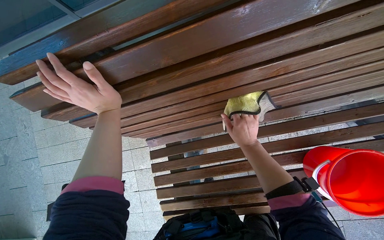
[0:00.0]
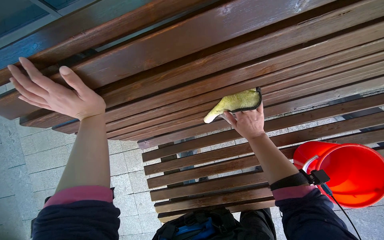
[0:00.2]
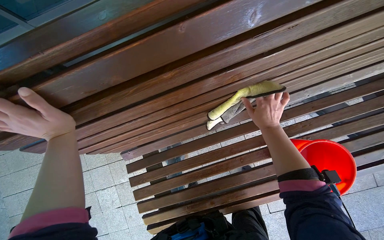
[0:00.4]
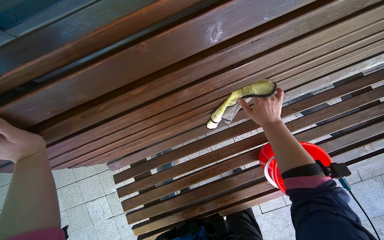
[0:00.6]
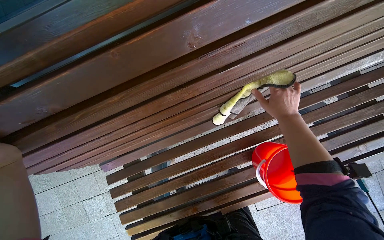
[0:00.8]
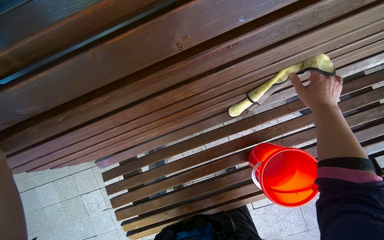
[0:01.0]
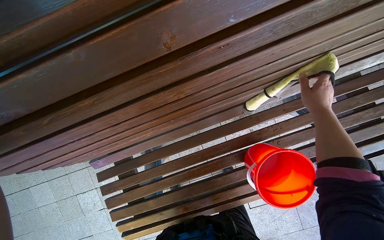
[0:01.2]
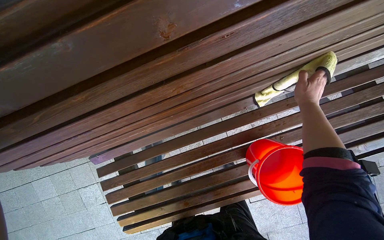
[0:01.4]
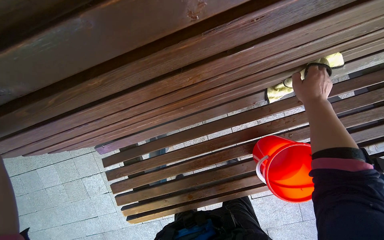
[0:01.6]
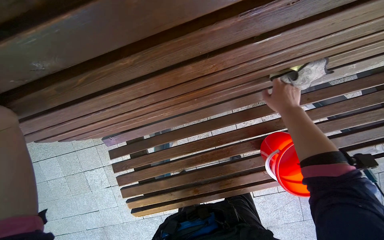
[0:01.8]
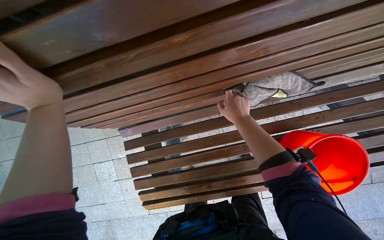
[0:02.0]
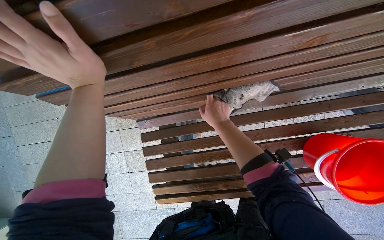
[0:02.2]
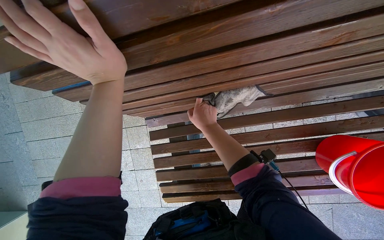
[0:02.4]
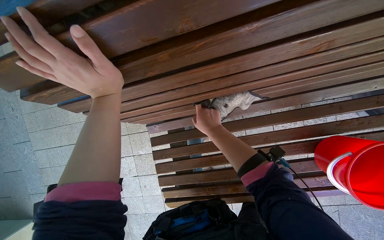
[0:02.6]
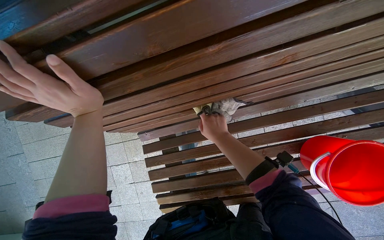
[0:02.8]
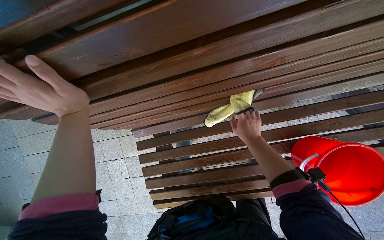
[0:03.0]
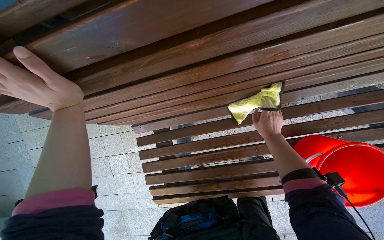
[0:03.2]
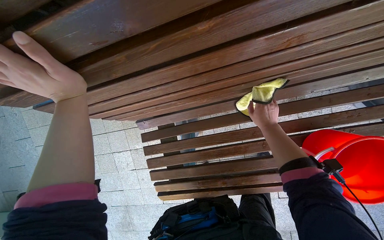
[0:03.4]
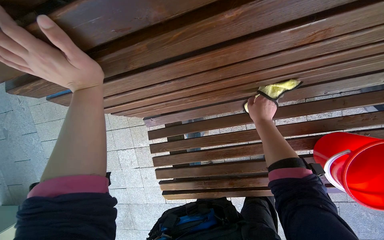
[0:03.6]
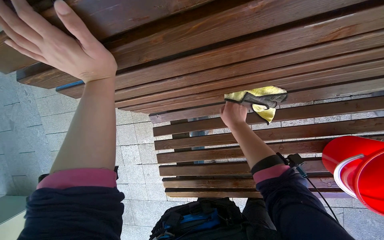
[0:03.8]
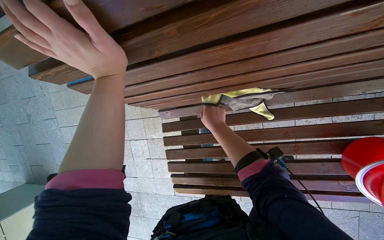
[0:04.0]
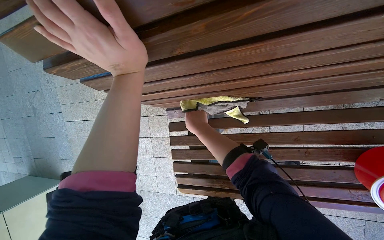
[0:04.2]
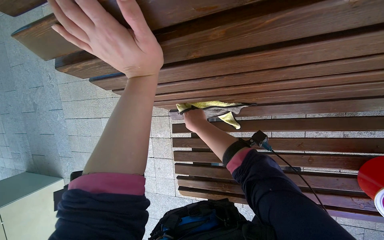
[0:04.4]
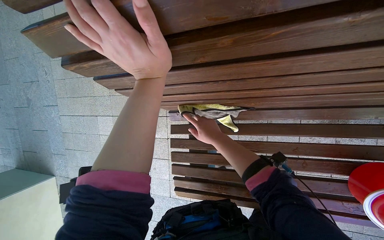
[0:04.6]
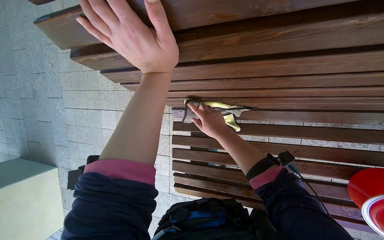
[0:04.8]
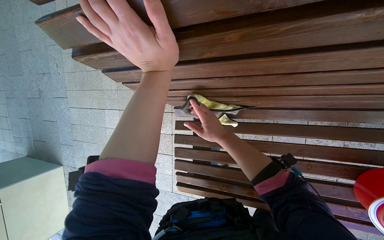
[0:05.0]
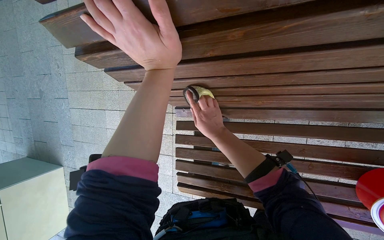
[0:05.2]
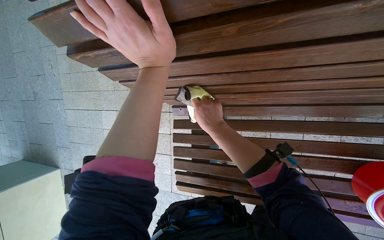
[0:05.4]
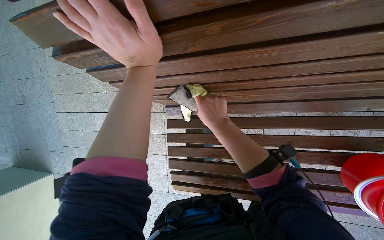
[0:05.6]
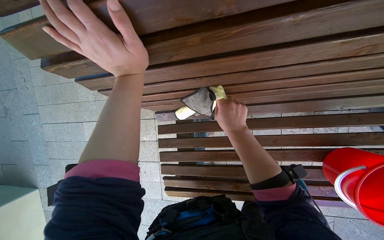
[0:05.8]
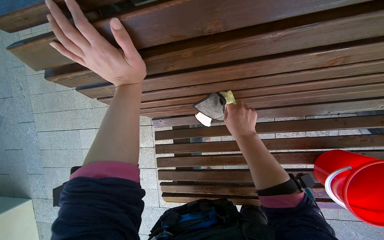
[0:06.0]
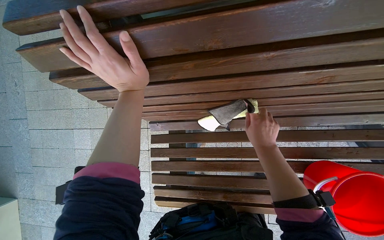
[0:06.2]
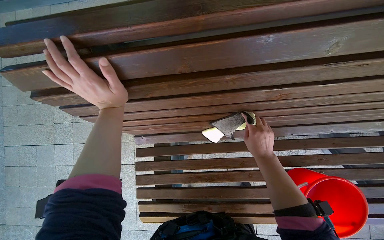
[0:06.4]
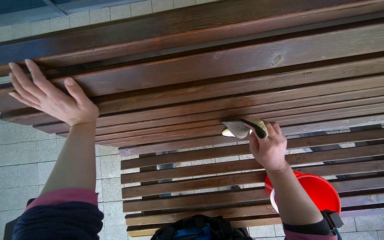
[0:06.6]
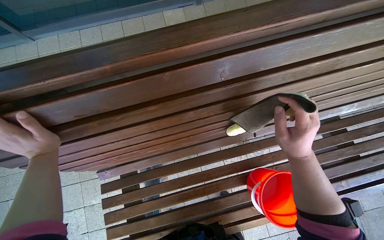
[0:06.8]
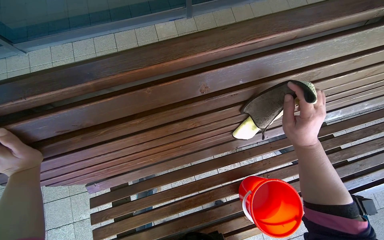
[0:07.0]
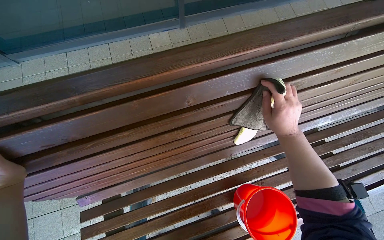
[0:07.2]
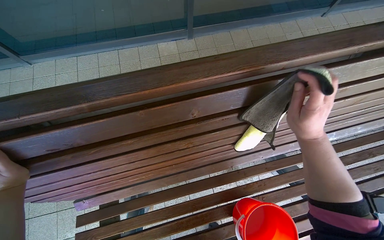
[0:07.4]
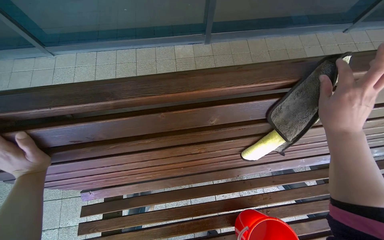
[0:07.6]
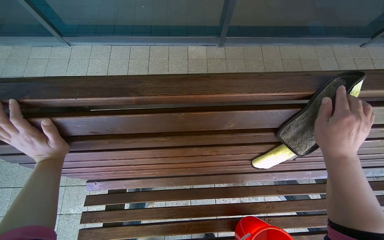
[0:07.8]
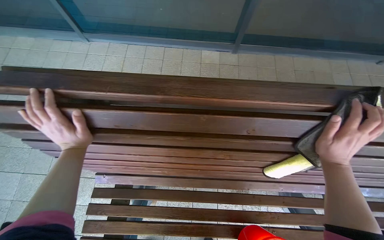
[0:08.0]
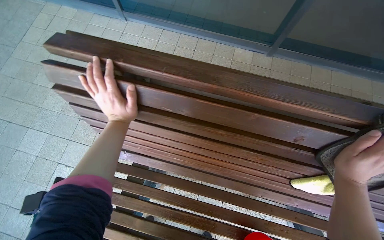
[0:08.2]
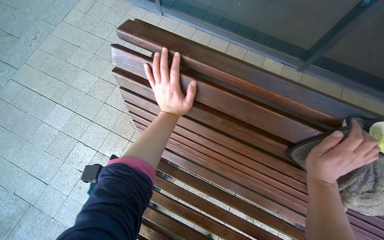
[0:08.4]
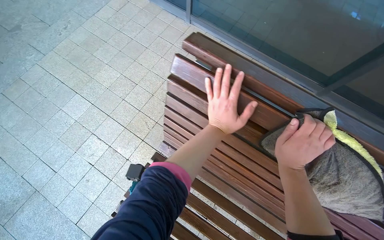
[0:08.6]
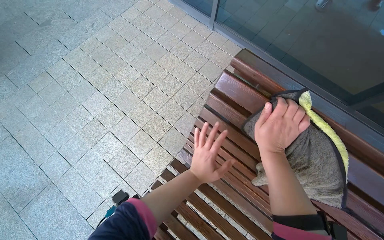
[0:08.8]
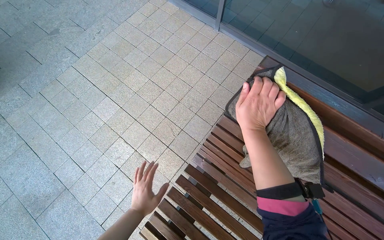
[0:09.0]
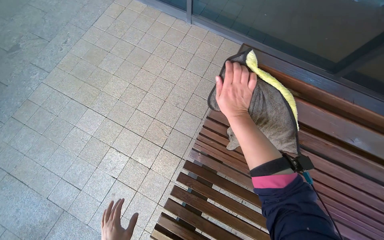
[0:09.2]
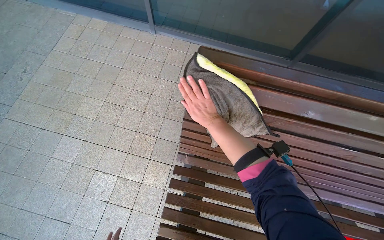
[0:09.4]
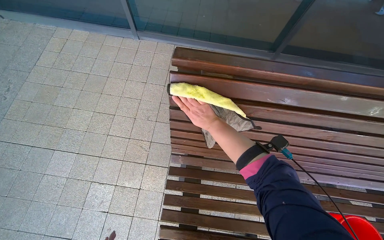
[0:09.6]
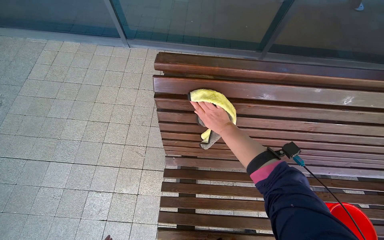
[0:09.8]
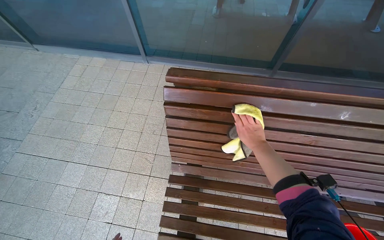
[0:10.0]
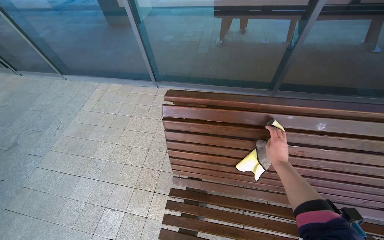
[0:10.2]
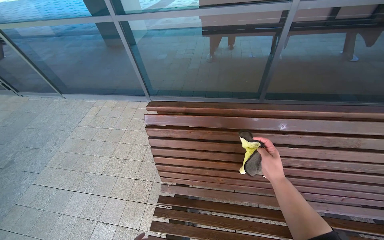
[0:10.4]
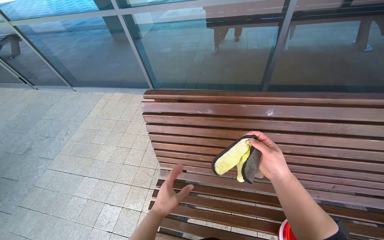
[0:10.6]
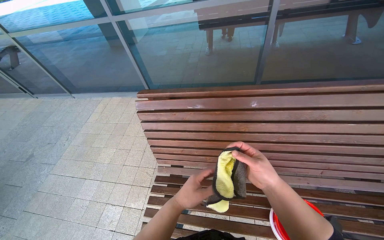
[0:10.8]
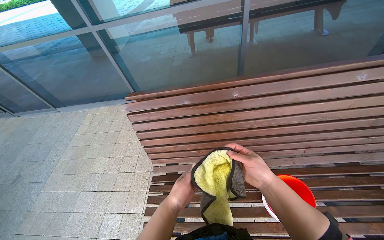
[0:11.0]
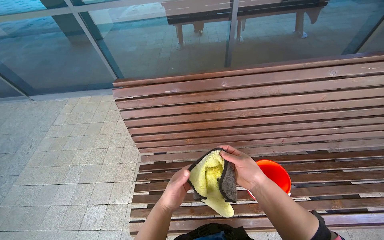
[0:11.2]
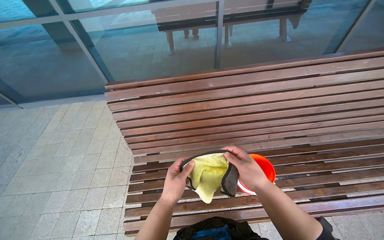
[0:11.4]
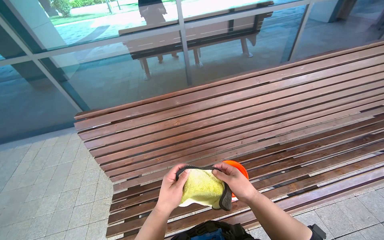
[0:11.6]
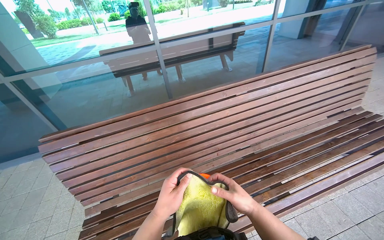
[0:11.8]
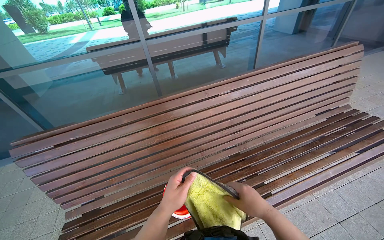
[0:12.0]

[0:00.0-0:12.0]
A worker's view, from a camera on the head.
Job: wiping surfaces.
The whole recording: Cleaning wooden bench. The worker cleans the wooden bench with a cloth and a bucket of water.
0:00.0 to 0:01.6: The right hand goes approximately 40 cm to the right and up the picture.
0:01.6 to 0:03.0: The right hand travels to the left by about 35 cm.
0:03.0 to 0:04.4: The right hand moves to the left, about 35 cm.
0:04.4 to 0:06.0: The right hand moves to the right, approximately 20 cm.
0:06.0 to 0:07.6: The wearer looks some 20 degrees further upward. The right hand shifts about 50 cm to the right and nearer to the camera.
0:07.6 to 0:09.0: The camera is carried approximately 60 cm. The wearer's head swings some 45 degrees to the left.
0:09.0 to 0:10.4: The wearer moves some 40 cm. The camera pitches upward, by some 20 degrees. The scene turns approximately 30 degrees counterclockwise in the picture.
0:10.4 to 0:12.0: The wearer moves some 70 cm. The head rotates approximately 25 degrees to the right.

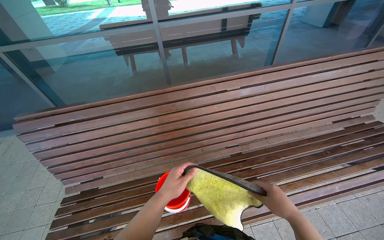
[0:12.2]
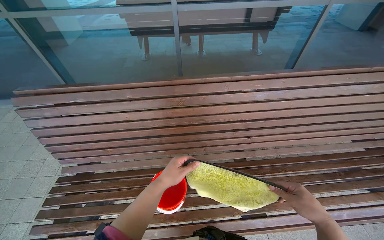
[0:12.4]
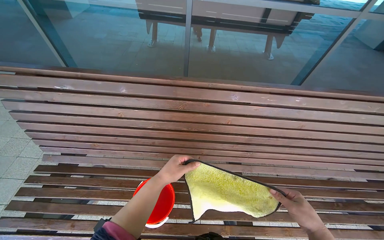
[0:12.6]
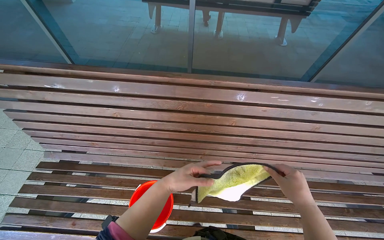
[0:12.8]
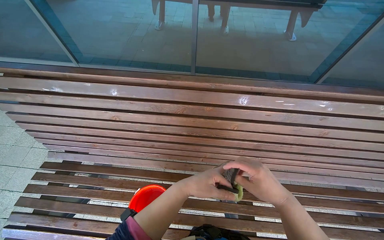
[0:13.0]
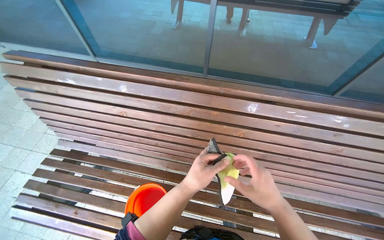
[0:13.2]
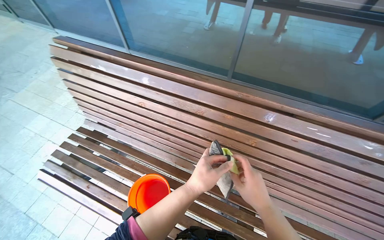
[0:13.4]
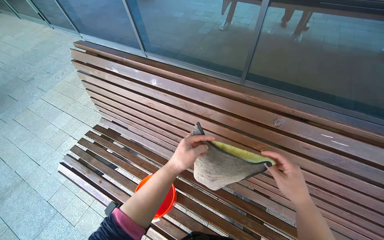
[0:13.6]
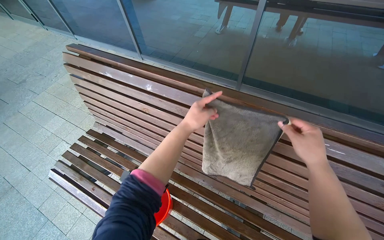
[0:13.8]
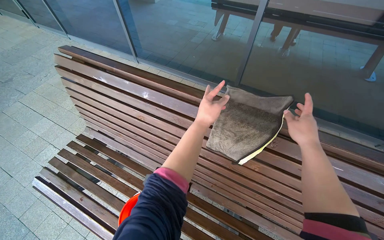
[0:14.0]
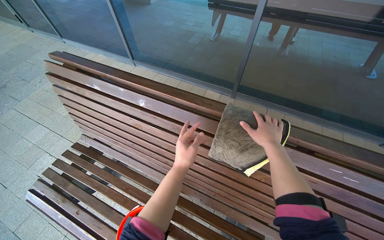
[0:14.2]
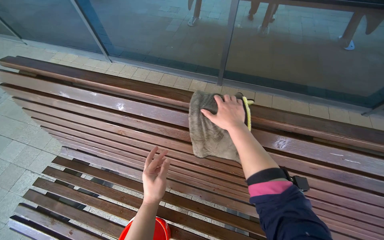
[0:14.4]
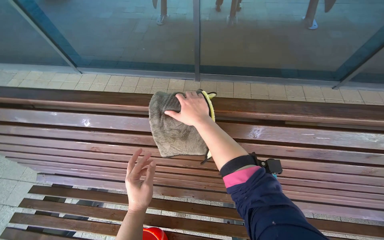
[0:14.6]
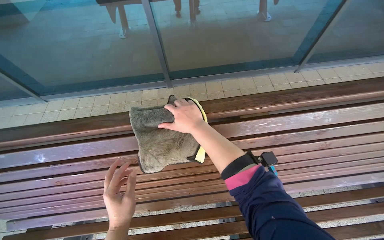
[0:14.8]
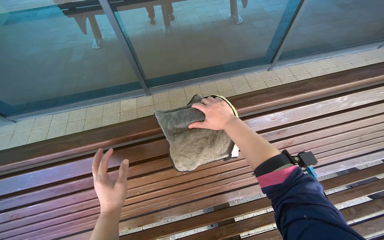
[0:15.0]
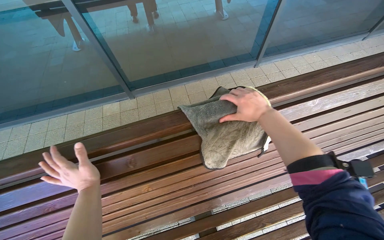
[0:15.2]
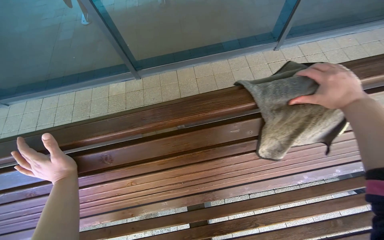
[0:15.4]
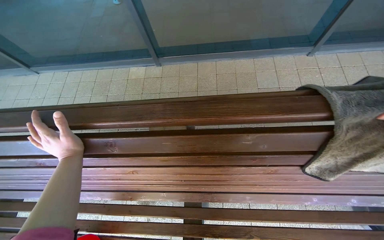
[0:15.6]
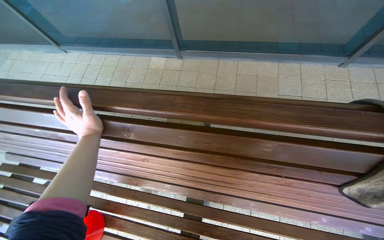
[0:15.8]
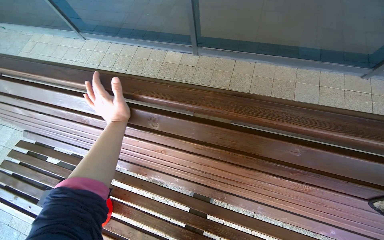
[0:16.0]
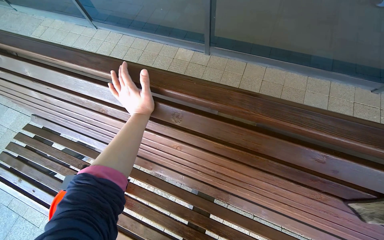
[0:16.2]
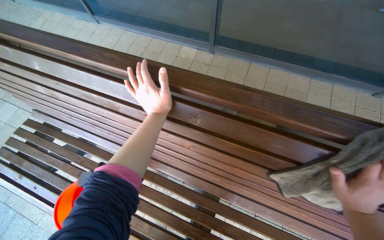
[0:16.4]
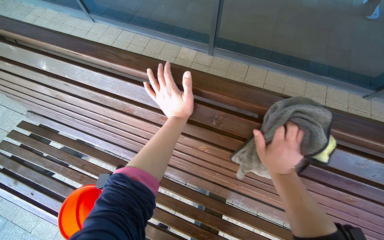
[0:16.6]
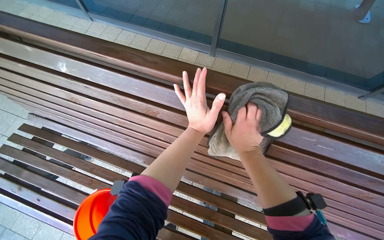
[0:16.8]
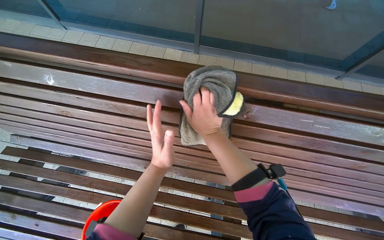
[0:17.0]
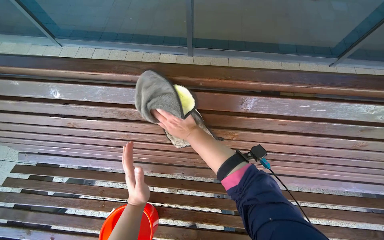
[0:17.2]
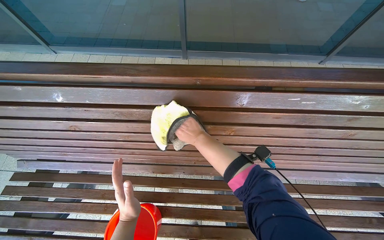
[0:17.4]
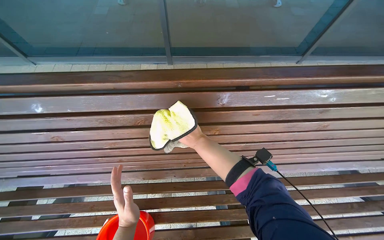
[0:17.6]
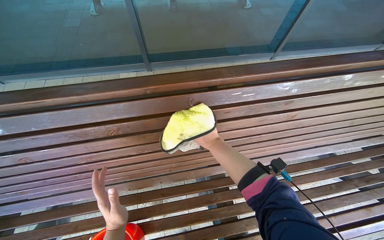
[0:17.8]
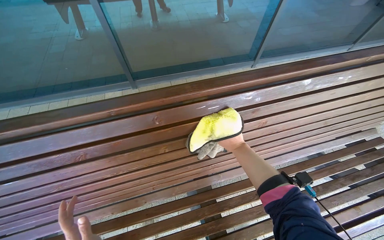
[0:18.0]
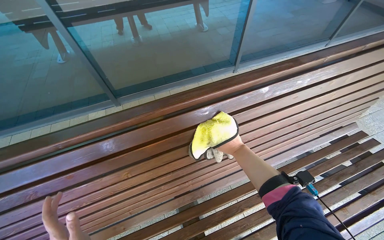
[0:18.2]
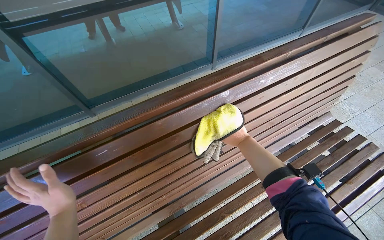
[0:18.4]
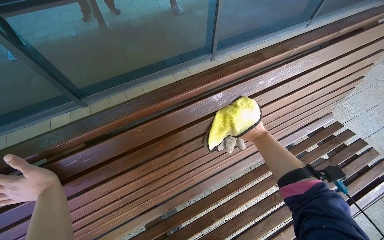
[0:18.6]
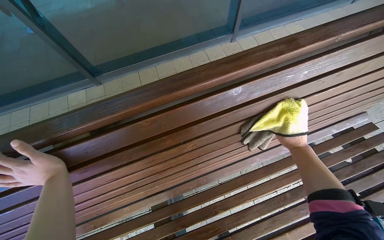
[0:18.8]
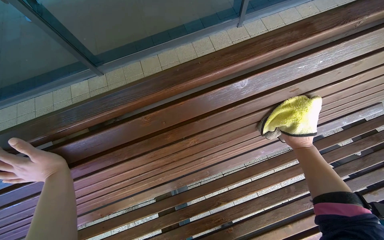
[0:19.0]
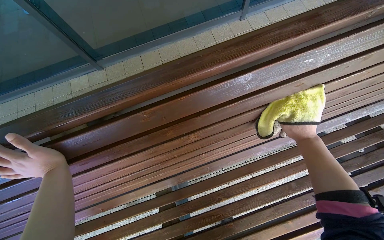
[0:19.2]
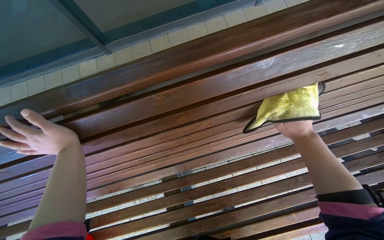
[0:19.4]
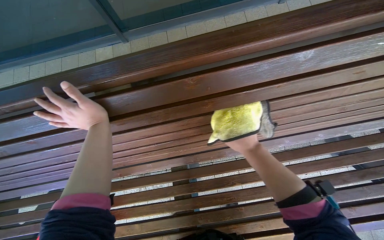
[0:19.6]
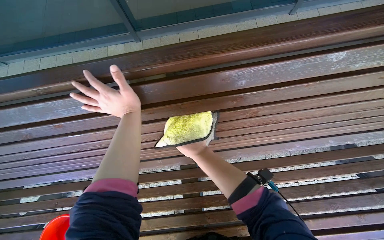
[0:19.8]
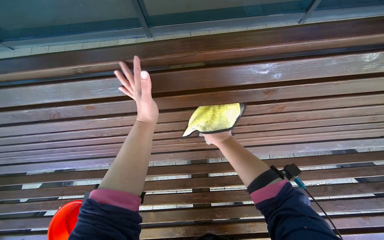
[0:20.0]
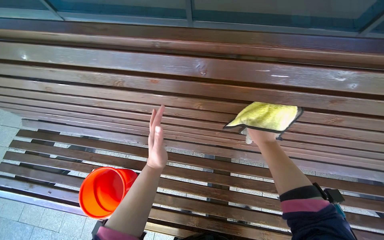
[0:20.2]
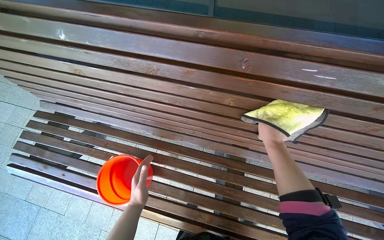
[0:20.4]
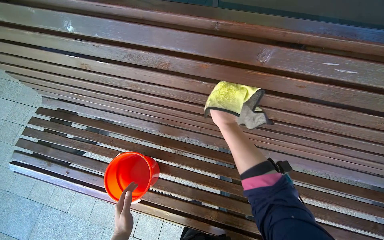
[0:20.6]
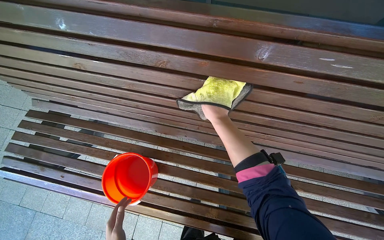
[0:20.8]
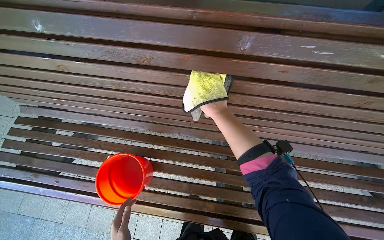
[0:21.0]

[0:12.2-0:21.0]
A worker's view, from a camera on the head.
Job: wiping surfaces.
The whole recording: Cleaning wooden bench. The worker cleans the wooden bench with a cloth and a bucket of water.
0:12.2 to 0:13.6: The wearer moves some 40 cm. The wearer looks about 40 degrees further to the left. The view tips downward by roughly 10 degrees.
0:13.6 to 0:15.2: The head turns to the right by about 45 degrees.
0:15.2 to 0:16.6: The head turns to the left by roughly 35 degrees. The camera pitches downward, by roughly 15 degrees.
0:16.6 to 0:18.0: The wearer's head swings roughly 35 degrees to the right. The right hand goes to the left and returns, approximately 40 cm each way.
0:18.0 to 0:19.6: The camera pitches downward, by approximately 20 degrees. The right hand reaches roughly 50 cm to the right, then returns.
0:19.6 to 0:21.0: The head travels to the left, roughly 40 cm.
